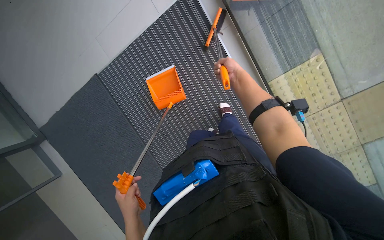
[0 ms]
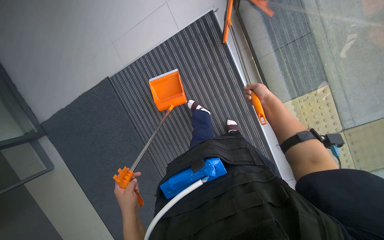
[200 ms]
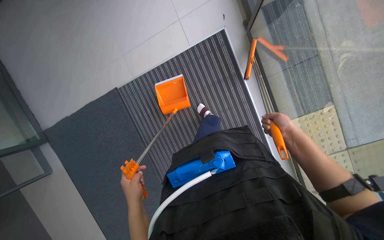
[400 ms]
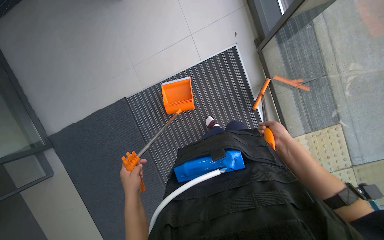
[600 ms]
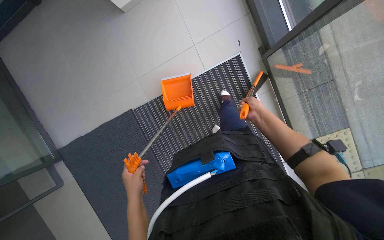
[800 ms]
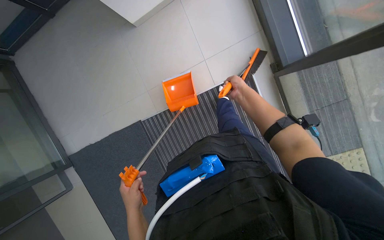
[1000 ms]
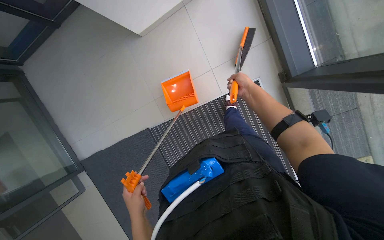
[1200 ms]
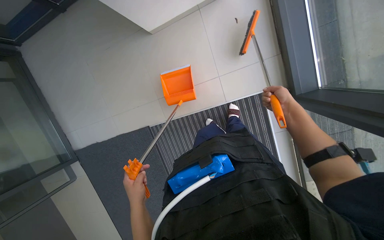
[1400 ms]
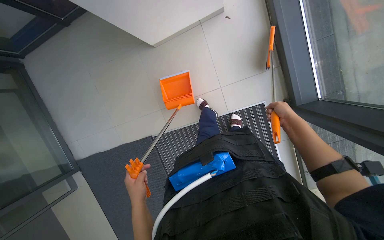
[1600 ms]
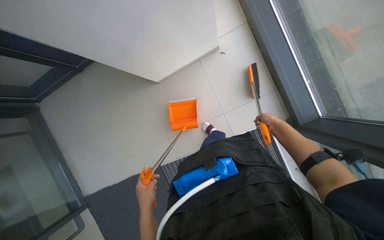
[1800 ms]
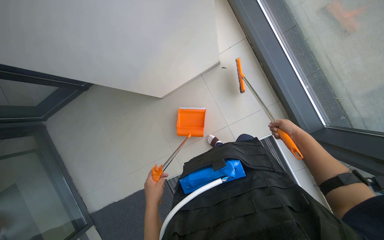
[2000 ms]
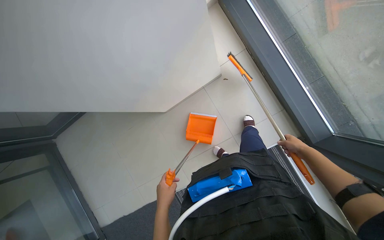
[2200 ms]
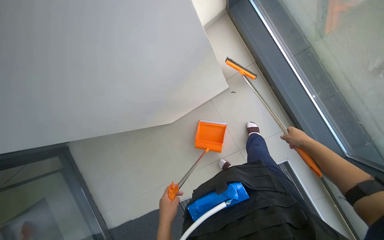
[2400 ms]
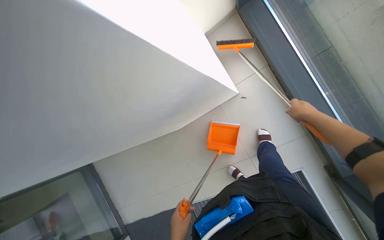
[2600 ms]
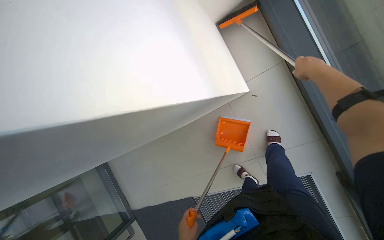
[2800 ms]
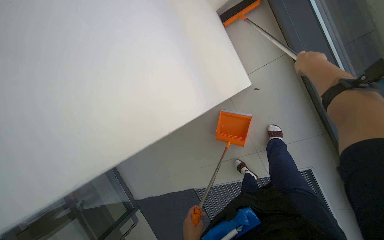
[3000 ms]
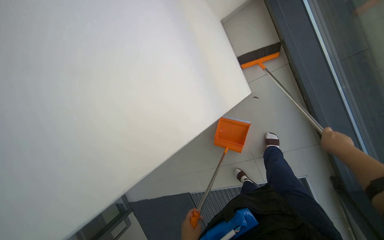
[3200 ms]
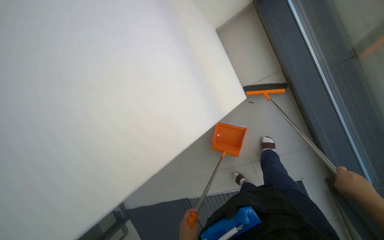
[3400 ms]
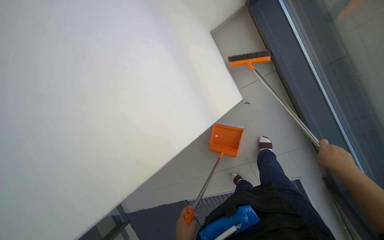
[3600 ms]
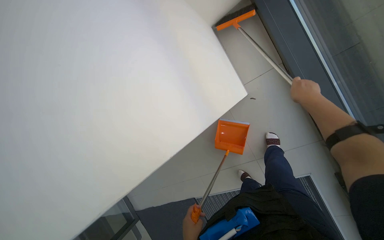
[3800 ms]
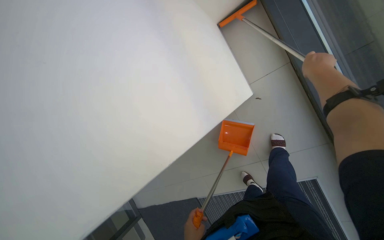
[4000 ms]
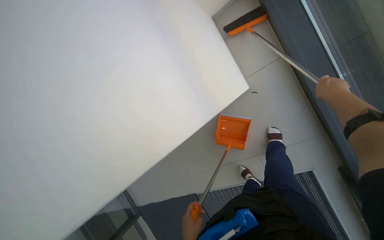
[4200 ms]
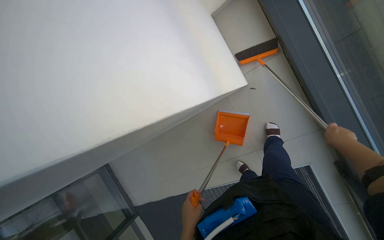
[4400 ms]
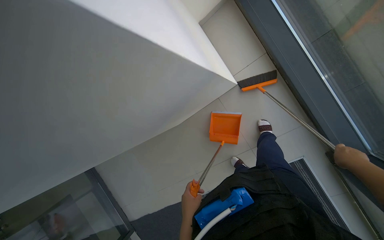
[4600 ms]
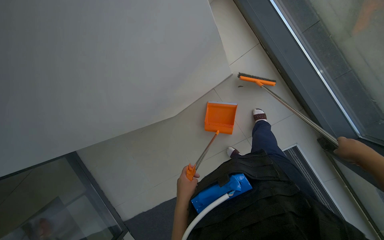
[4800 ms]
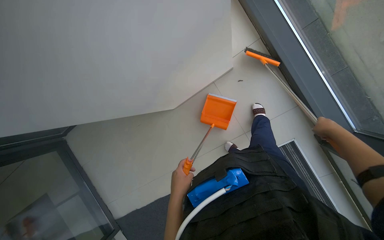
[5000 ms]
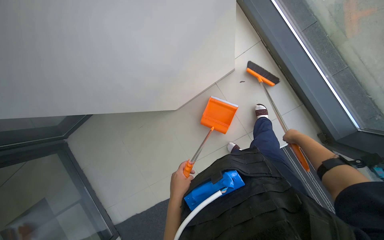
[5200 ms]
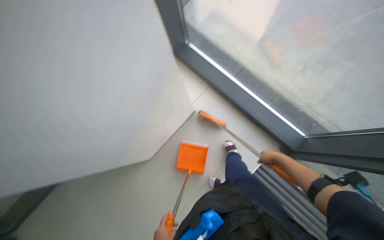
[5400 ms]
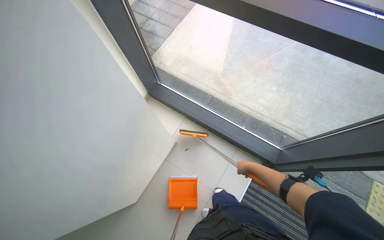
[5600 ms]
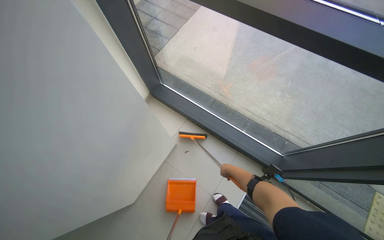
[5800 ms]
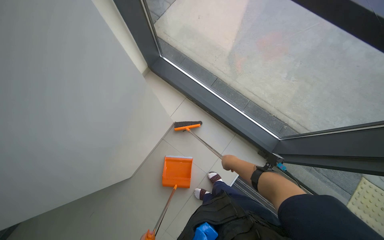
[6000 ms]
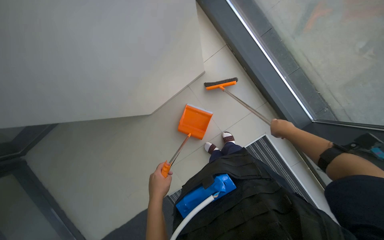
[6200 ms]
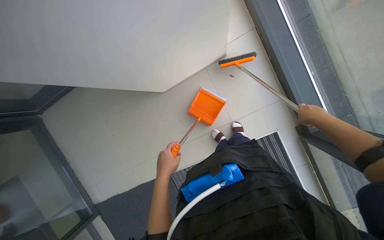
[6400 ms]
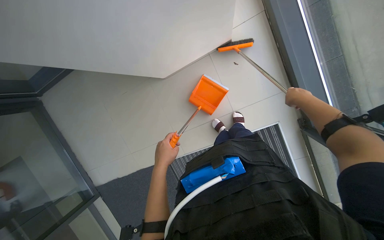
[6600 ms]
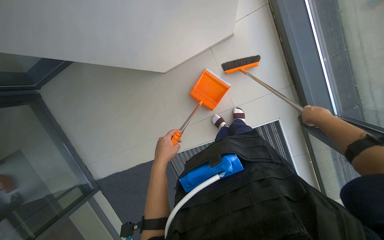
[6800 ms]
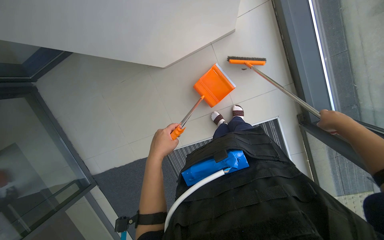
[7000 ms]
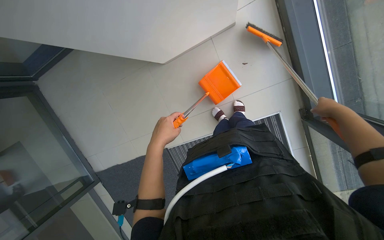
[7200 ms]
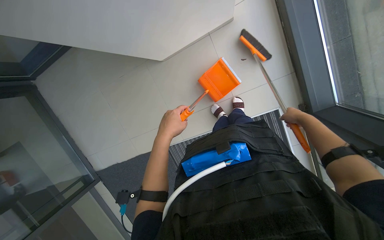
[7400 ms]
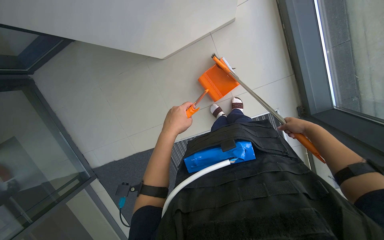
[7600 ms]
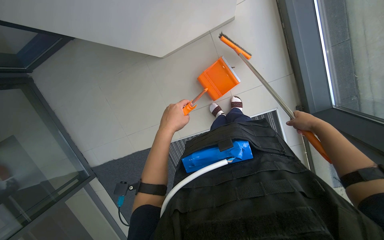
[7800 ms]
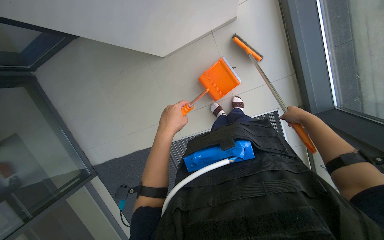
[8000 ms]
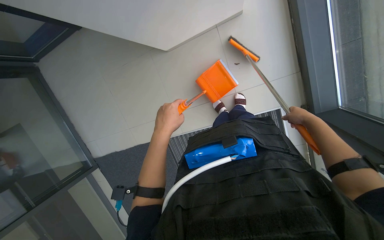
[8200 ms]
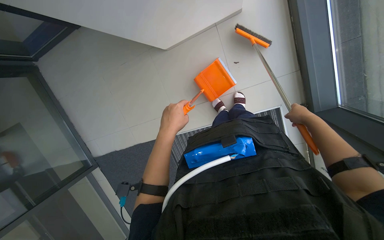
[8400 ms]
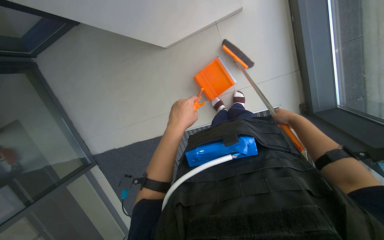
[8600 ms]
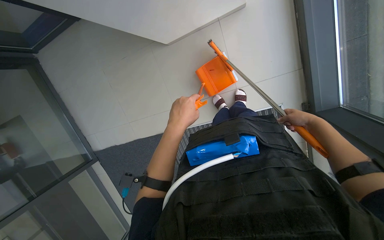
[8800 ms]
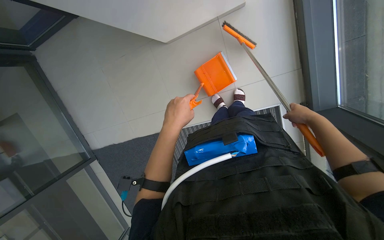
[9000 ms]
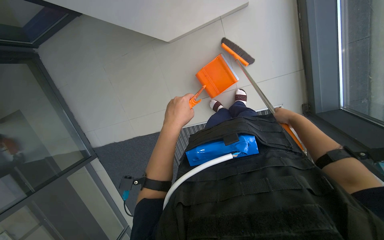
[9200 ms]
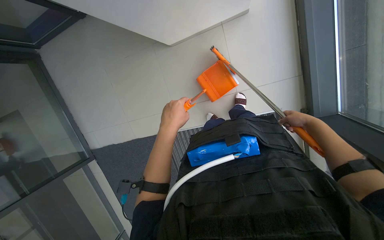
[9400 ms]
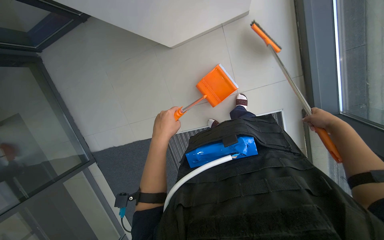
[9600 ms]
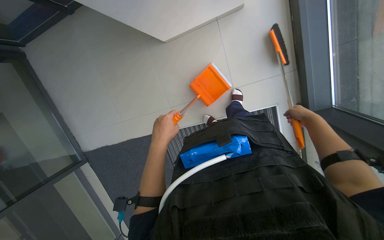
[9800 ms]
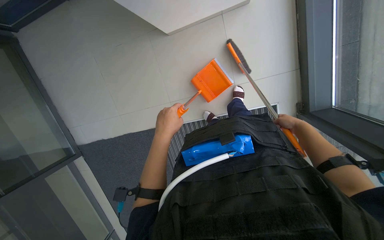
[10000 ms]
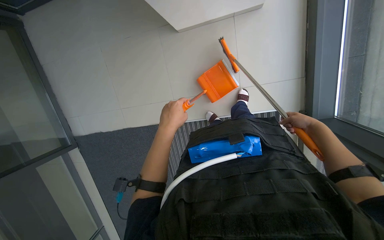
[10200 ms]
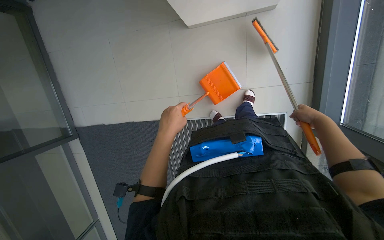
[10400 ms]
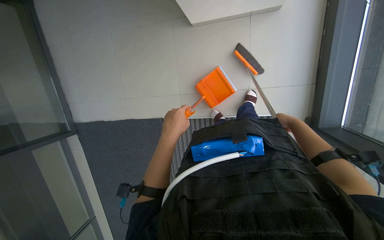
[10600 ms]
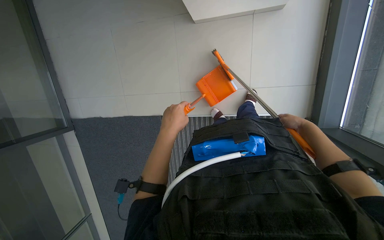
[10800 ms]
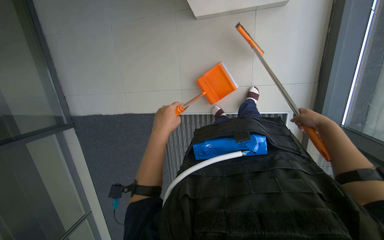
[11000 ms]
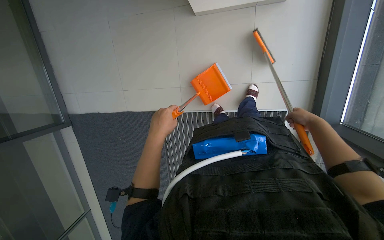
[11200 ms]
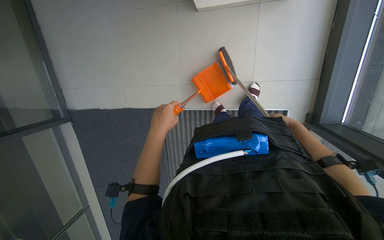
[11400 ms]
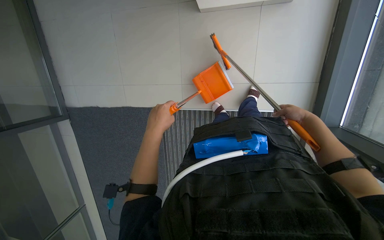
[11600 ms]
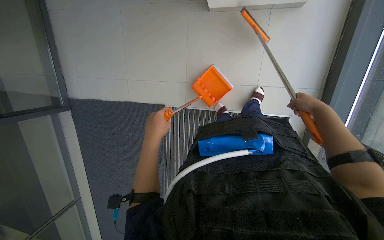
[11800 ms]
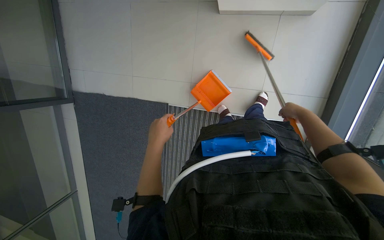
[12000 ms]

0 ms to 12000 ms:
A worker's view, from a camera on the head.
Job: sweeping floor.
The whole recording: Sweeping floor with dustpan. The worker sweeps debris from the floor using a long-handled brush and collects it with a dustpan.
0 ms to 1600 ms: The view tips upward by about 20 degrees. The right hand moves up and down the picture over some 25 cm, changing direction 2 times.
1600 ms to 3000 ms: The camera is aimed some 20 degrees further to the left. The right hand shifts about 40 cm up the picture.
4400 ms to 6000 ms: The head turns to the right by some 30 degrees. The wearer looks approximately 25 degrees further upward.
6000 ms to 7600 ms: The camera pitches downward, by about 35 degrees. The scene turns about 30 degrees clockwise in the picture.
7600 ms to 9000 ms: The right hand swings nearer and farther, about 5 cm each way, with 2 reversals.
9000 ms to 10400 ms: The right hand moves approximately 10 cm farther from the camera and comes back.
10400 ms to 12000 ms: The right hand swings nearer and farther, roughly 10 cm each way, with 3 reversals.

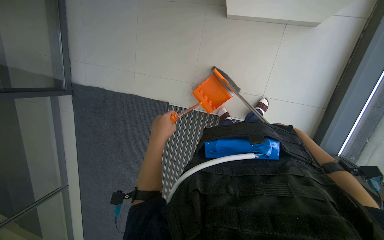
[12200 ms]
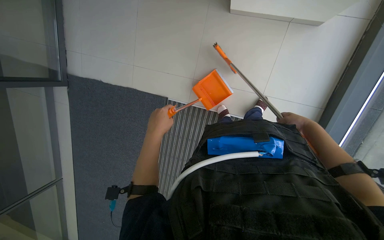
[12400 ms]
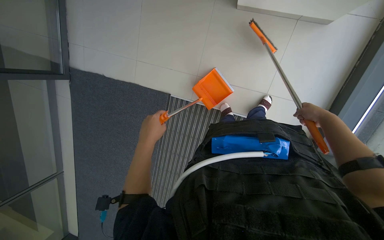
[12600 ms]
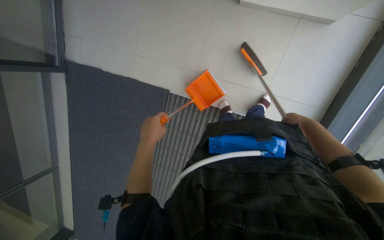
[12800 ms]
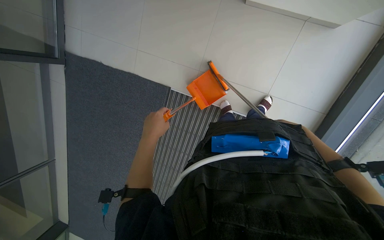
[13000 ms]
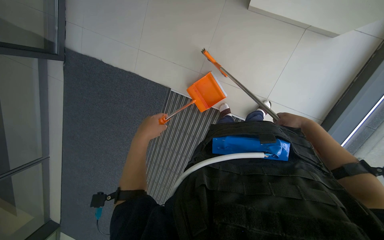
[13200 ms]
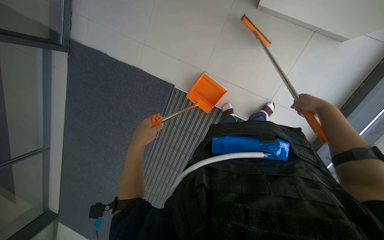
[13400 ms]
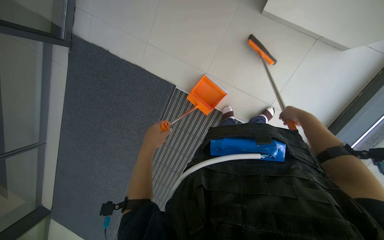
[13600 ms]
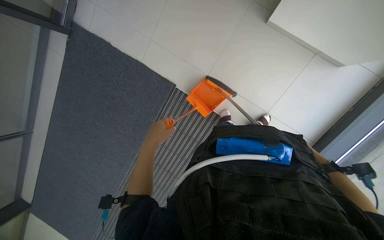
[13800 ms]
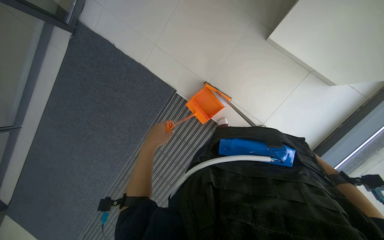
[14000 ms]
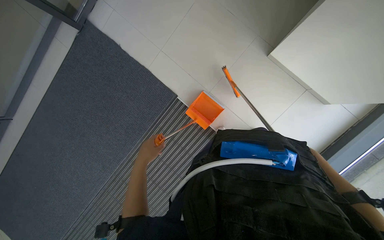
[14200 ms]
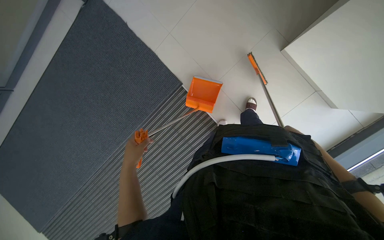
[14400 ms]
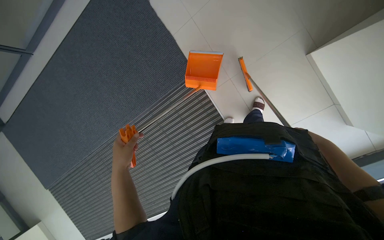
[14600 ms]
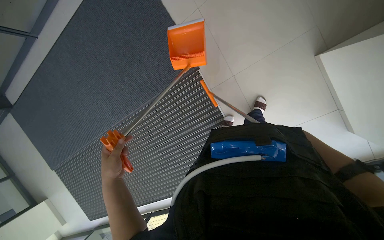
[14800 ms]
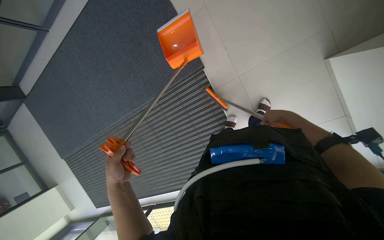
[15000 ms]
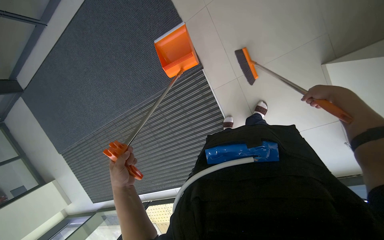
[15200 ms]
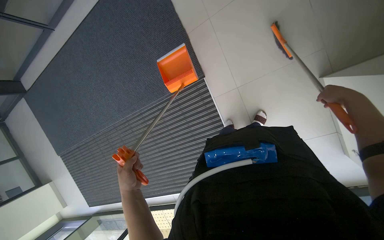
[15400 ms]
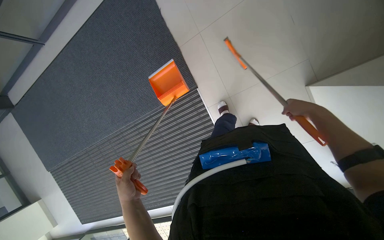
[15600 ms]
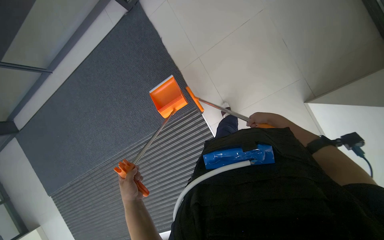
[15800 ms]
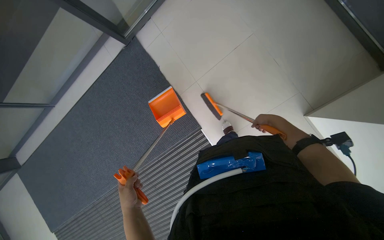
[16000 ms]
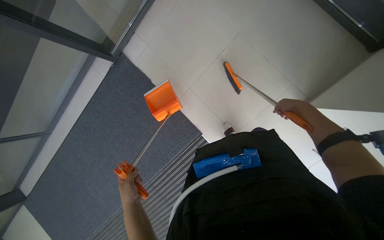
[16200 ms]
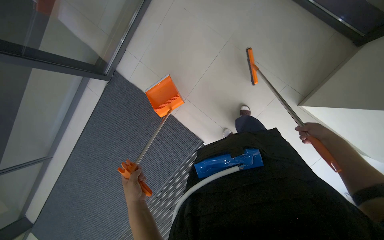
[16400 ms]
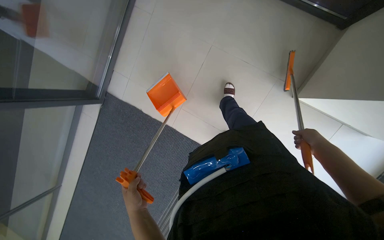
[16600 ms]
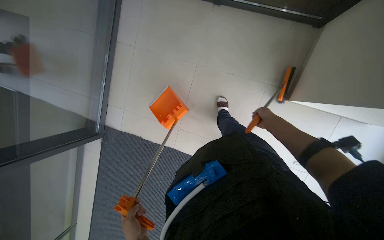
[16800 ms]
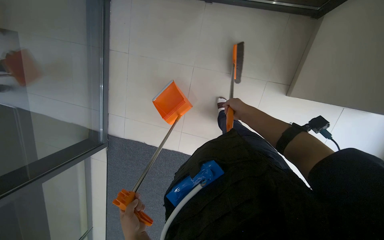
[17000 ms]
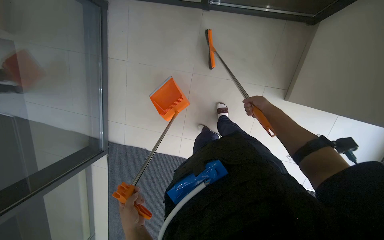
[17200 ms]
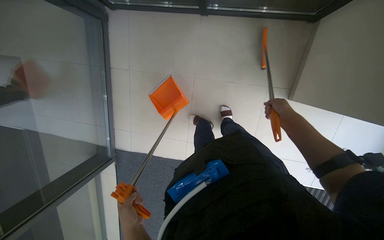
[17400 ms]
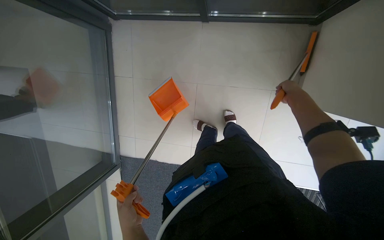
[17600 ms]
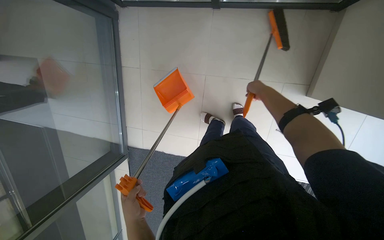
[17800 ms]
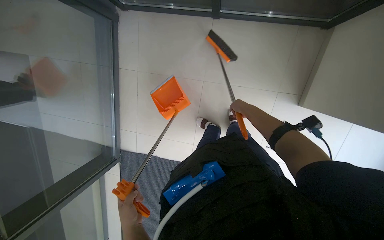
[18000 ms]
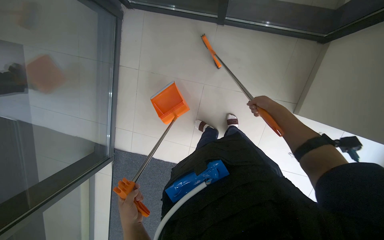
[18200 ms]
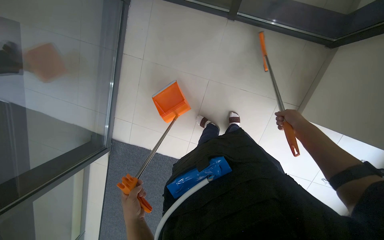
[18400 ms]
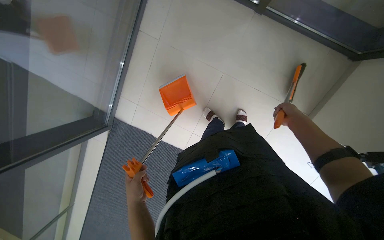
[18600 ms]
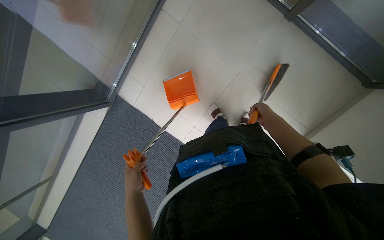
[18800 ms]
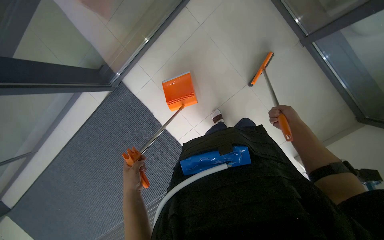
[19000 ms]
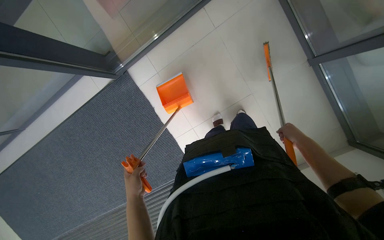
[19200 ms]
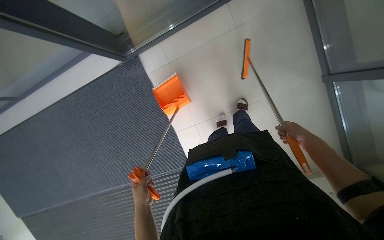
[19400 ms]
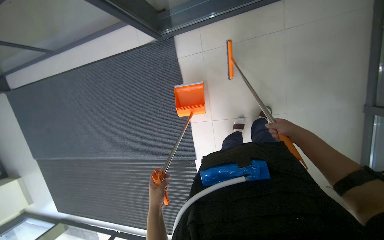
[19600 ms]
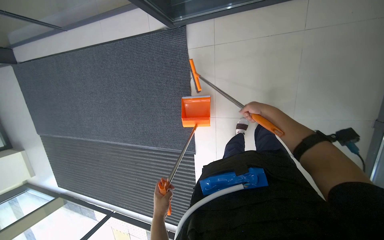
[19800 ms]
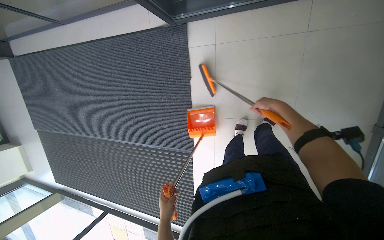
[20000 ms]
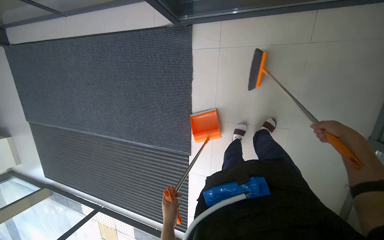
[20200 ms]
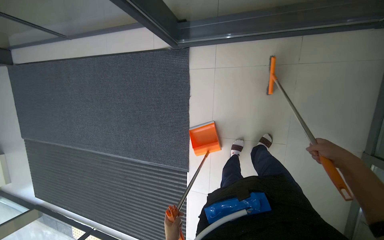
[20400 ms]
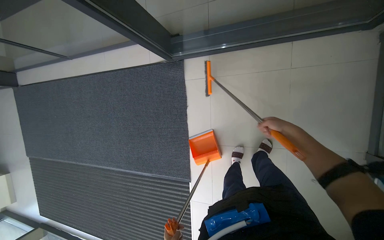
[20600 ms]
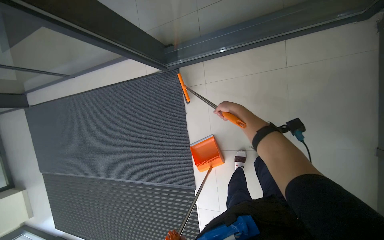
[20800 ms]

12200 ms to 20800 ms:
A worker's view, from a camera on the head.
Job: sweeping floor.
The whole recording: Sweeping floor with dustpan. The worker sweeps debris from the floor using a long-handled brush and collects it with a dustpan.
12200 ms to 13600 ms: The right hand moves nearer and farther over approximately 20 cm, changing direction 2 times.
13600 ms to 15000 ms: Everything in view rotates about 35 degrees clockwise. The right hand moves nearer and farther over some 20 cm, changing direction 2 times. The left hand shifts roughly 15 cm down the picture.
15000 ms to 16600 ms: The view tips upward by some 20 degrees. Everything in view rotates roughly 25 degrees counterclockwise.
16600 ms to 18000 ms: The right hand goes left and right, about 25 cm each way, reversing 2 times.
18000 ms to 19400 ms: Everything in view rotates some 60 degrees clockwise.
